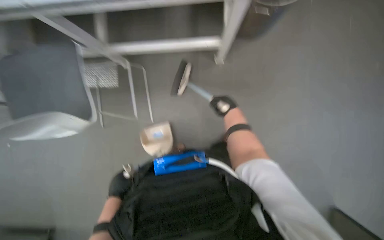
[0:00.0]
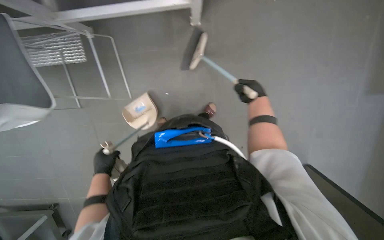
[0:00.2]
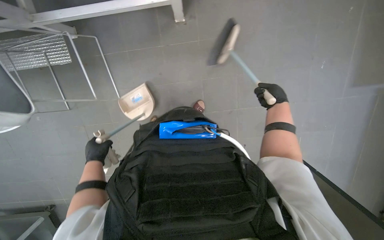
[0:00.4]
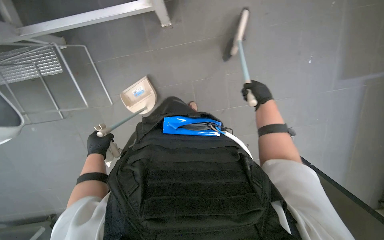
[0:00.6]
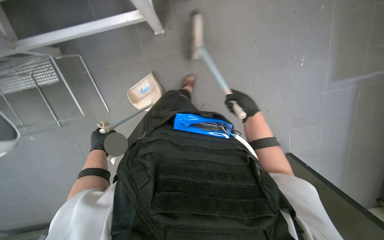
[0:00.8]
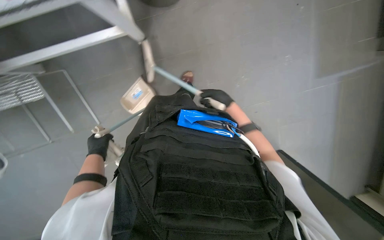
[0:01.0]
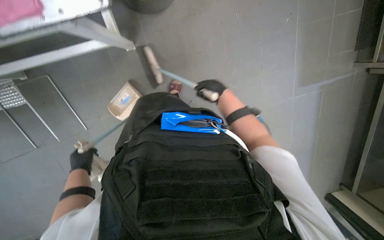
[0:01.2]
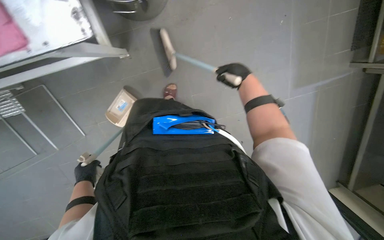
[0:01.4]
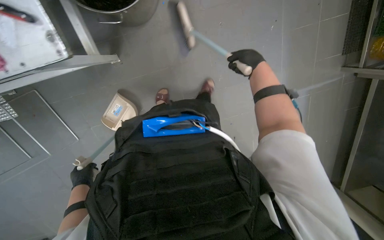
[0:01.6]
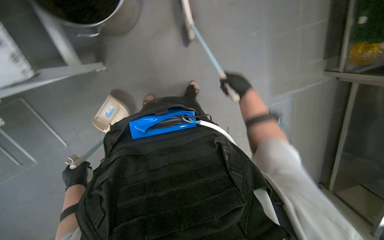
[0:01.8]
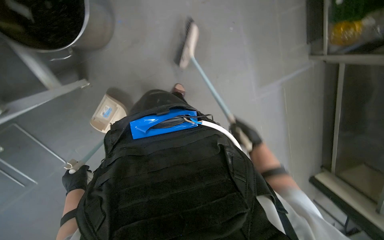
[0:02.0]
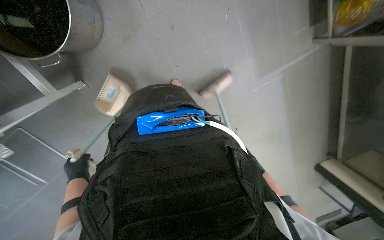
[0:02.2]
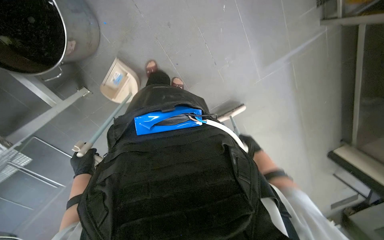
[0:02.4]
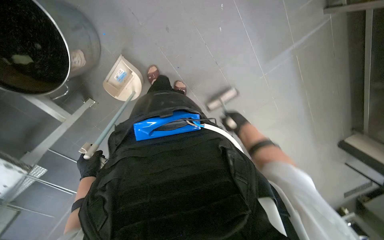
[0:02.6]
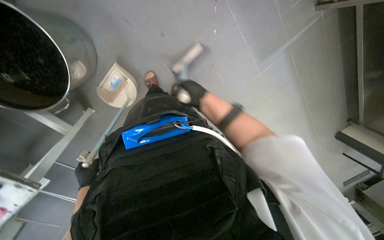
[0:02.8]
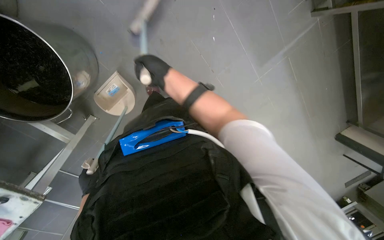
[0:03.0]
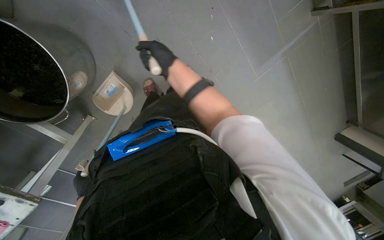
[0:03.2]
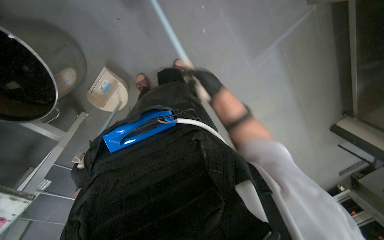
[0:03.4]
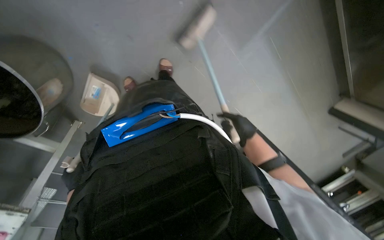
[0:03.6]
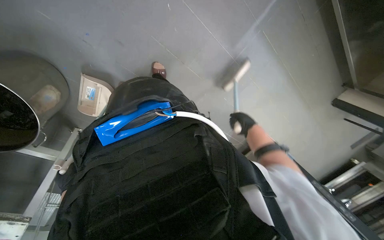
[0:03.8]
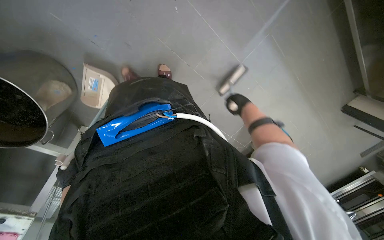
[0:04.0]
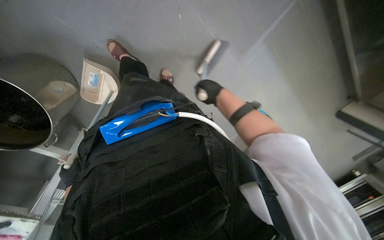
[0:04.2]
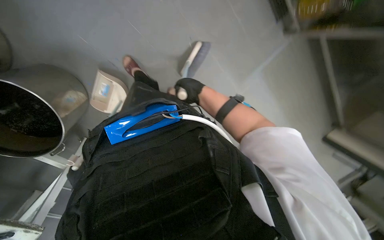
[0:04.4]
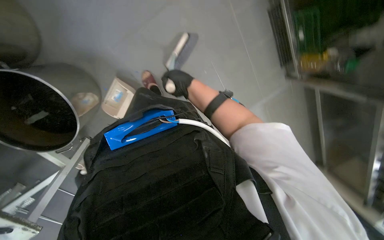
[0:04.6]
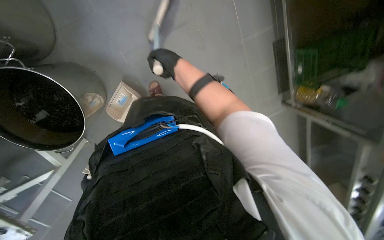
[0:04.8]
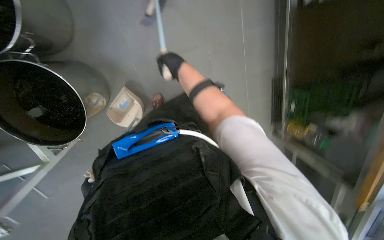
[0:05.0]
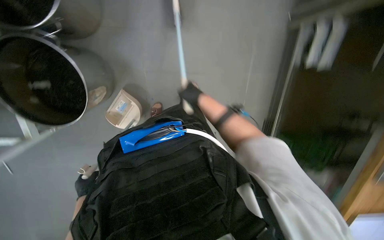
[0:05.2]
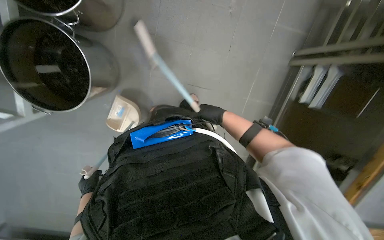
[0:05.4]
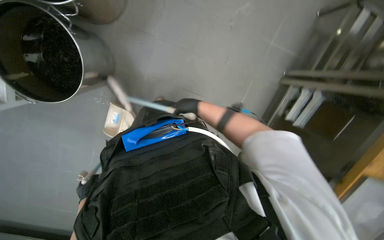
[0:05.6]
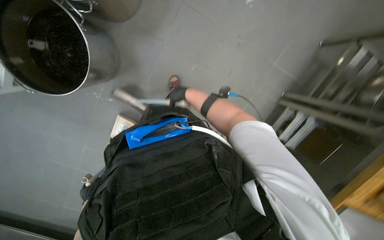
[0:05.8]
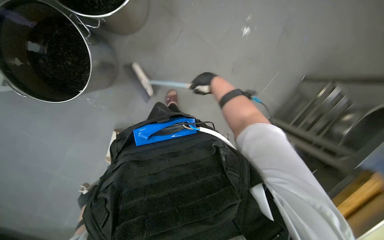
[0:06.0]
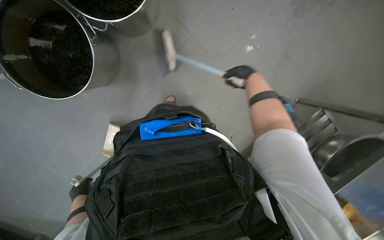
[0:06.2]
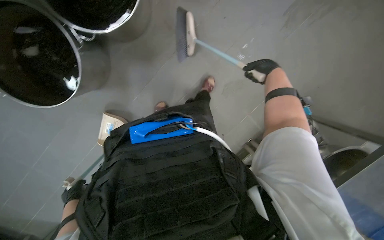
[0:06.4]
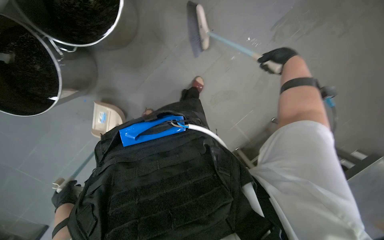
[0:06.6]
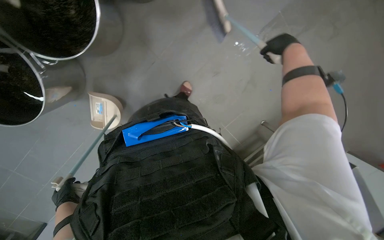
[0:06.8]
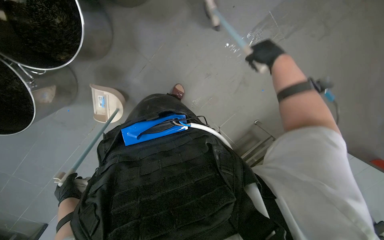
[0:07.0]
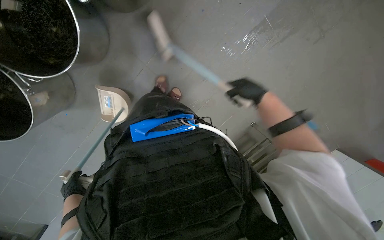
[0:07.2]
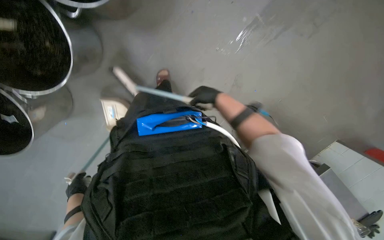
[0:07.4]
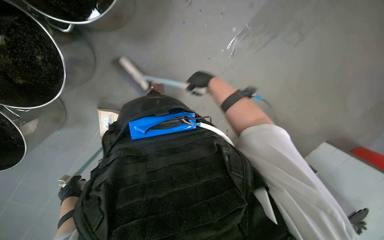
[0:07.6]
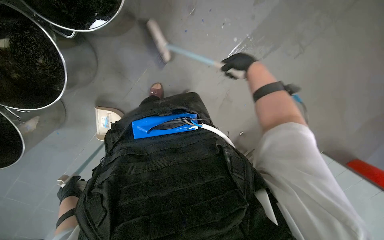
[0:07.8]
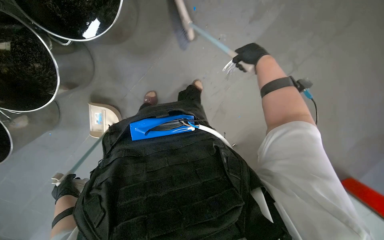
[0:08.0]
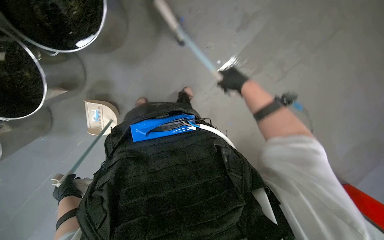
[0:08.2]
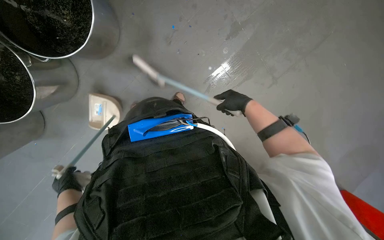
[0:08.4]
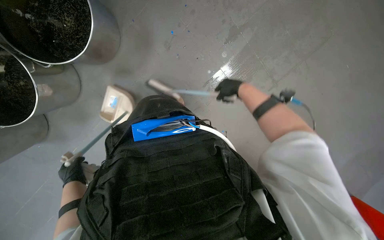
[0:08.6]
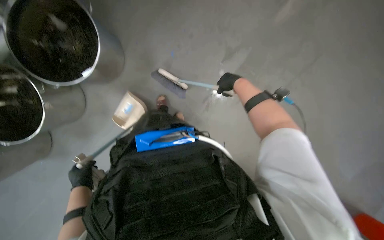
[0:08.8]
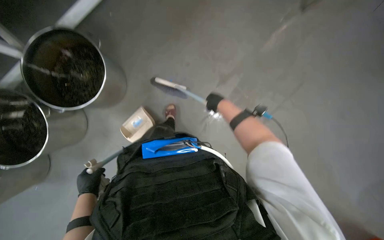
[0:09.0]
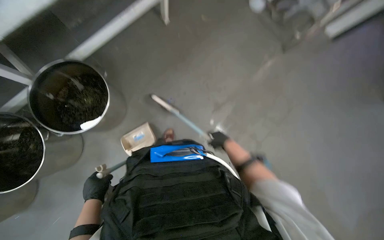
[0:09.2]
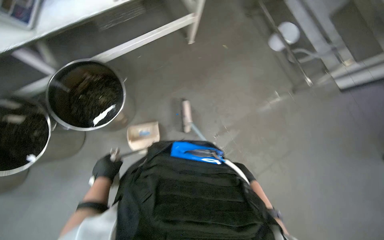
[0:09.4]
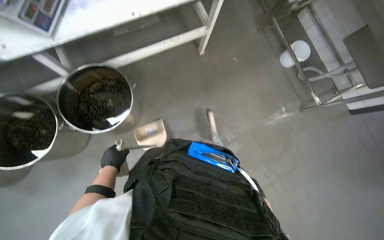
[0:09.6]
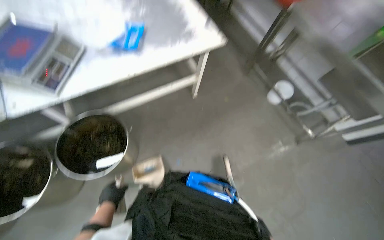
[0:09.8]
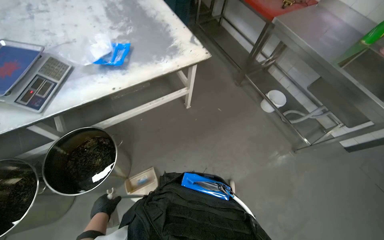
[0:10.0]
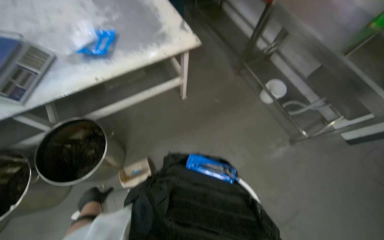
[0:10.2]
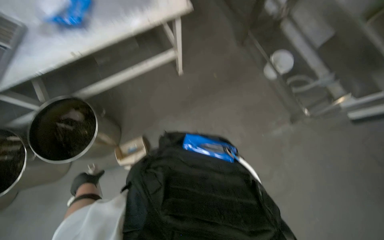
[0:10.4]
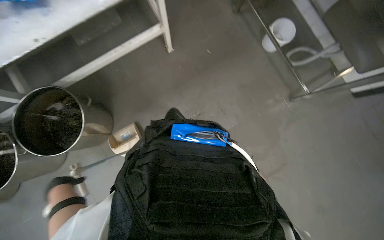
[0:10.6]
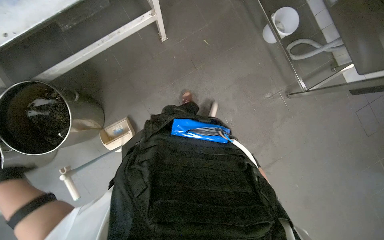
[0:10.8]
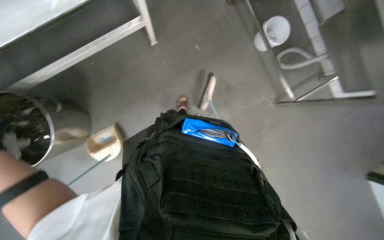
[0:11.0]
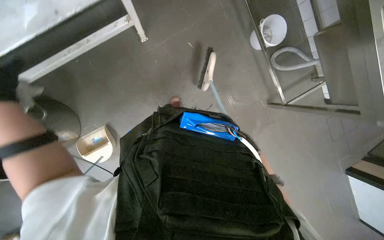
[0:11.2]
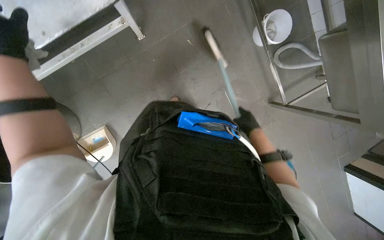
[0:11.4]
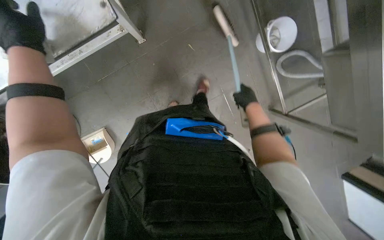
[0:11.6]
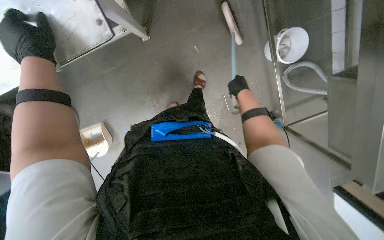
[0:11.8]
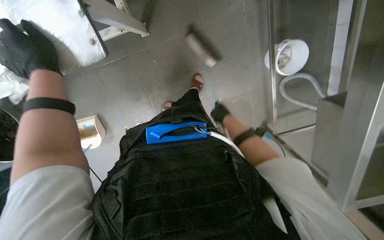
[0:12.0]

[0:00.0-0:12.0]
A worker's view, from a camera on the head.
Job: sweeping floor.
The whole recording: Sweeping kitchen floor. The worker sweeps the kitchen floor with a broom and dustpan.
0:00.0 to 0:01.6: The right hand goes left and right, about 25 cm each way, reversing 2 times, while the left hand travels farther from the camera and to the left by about 20 cm.
0:01.6 to 0:03.0: The right hand travels to the left by roughly 15 cm, and goes down the picture and returns, roughly 40 cm each way.
0:03.0 to 0:04.4: The right hand goes approximately 15 cm to the right.
0:04.4 to 0:06.0: The view pans to the right by roughly 25 degrees. The camera pitches upward, by roughly 30 degrees. The scene turns approximately 65 degrees clockwise in the picture.
0:06.0 to 0:07.6: The right hand reaches roughly 25 cm to the right, then returns.
0:07.6 to 0:09.0: The camera pitches upward, by about 20 degrees. Both hands travel together to the right, about 10 cm.
0:09.0 to 0:10.4: The camera pitches upward, by some 25 degrees.

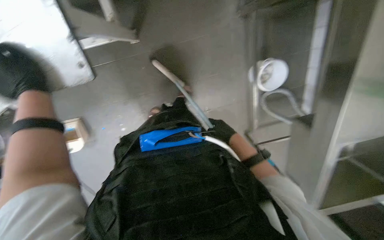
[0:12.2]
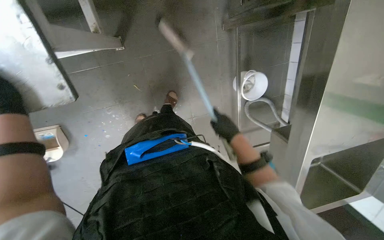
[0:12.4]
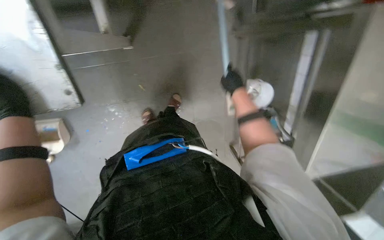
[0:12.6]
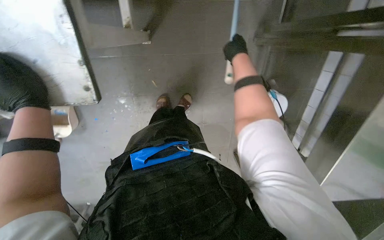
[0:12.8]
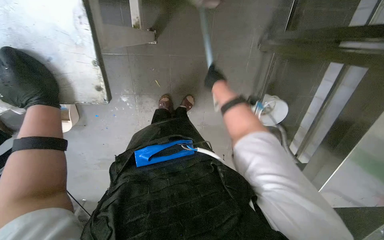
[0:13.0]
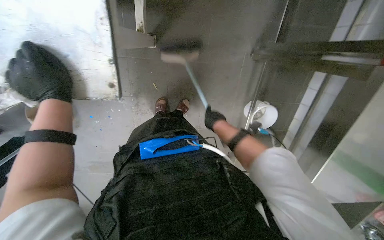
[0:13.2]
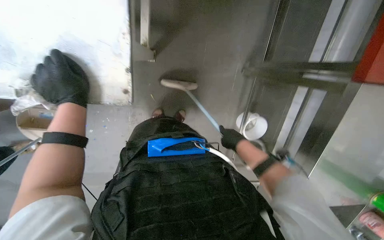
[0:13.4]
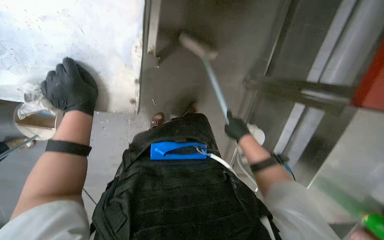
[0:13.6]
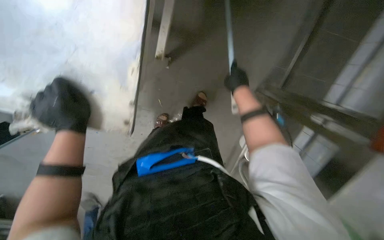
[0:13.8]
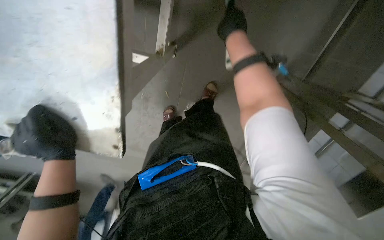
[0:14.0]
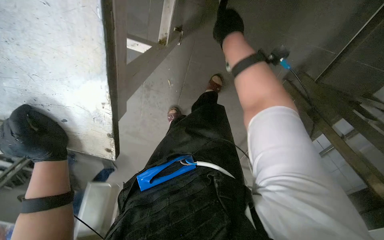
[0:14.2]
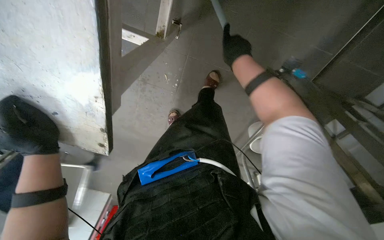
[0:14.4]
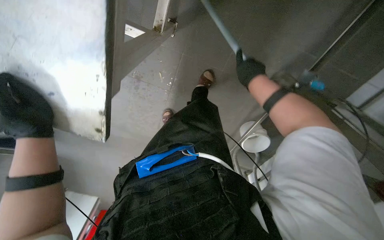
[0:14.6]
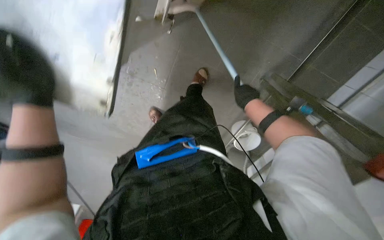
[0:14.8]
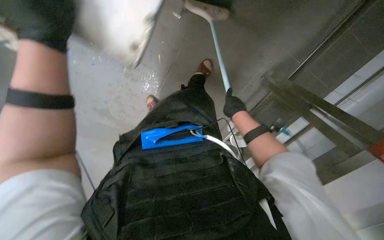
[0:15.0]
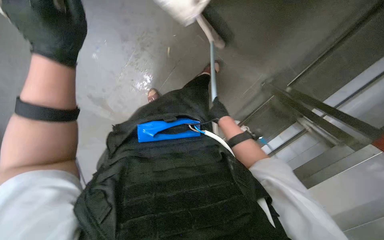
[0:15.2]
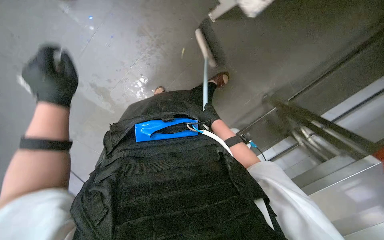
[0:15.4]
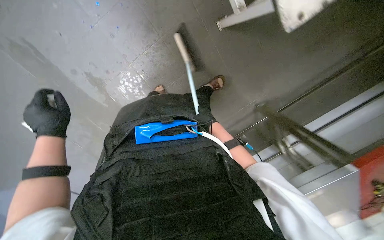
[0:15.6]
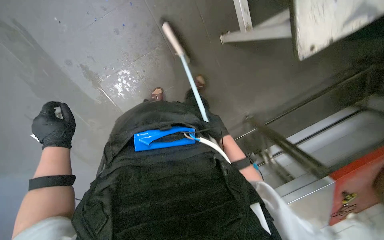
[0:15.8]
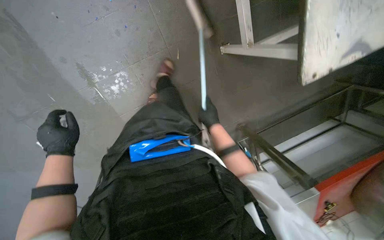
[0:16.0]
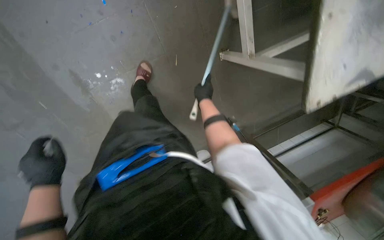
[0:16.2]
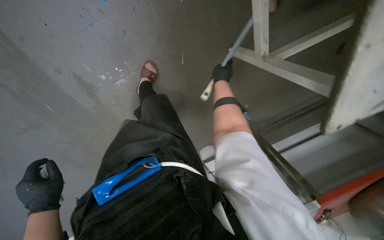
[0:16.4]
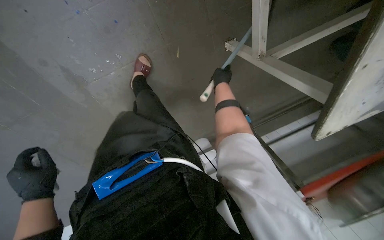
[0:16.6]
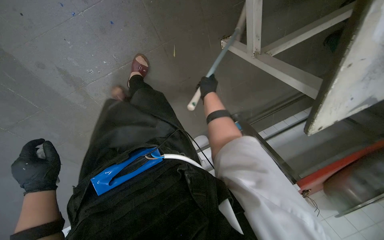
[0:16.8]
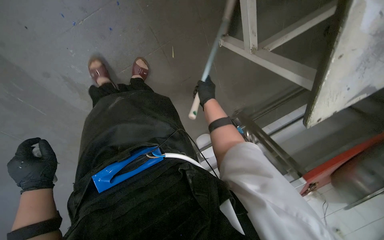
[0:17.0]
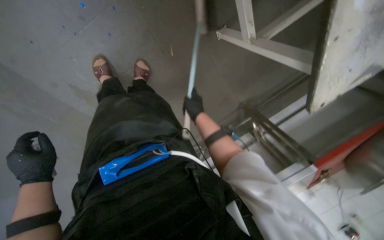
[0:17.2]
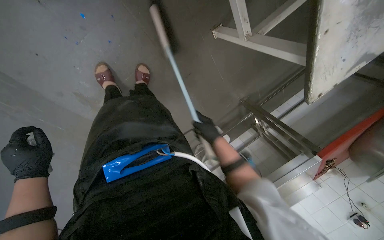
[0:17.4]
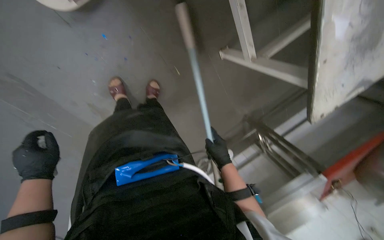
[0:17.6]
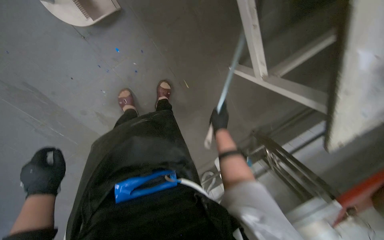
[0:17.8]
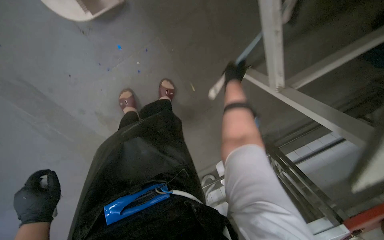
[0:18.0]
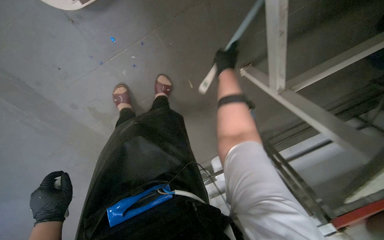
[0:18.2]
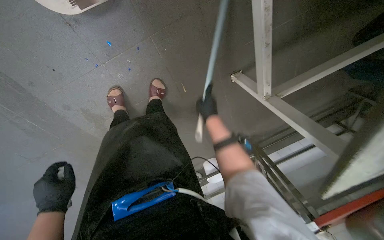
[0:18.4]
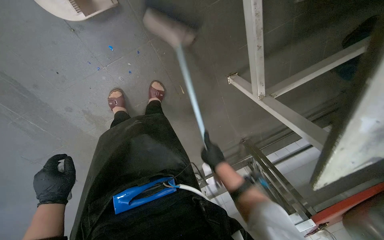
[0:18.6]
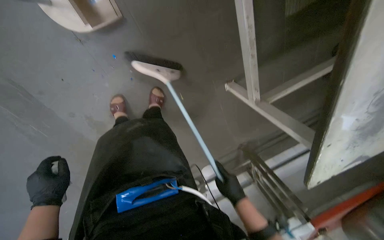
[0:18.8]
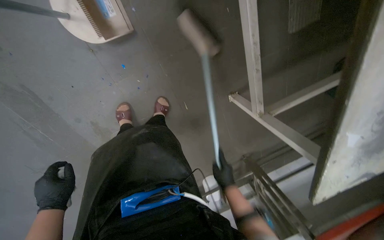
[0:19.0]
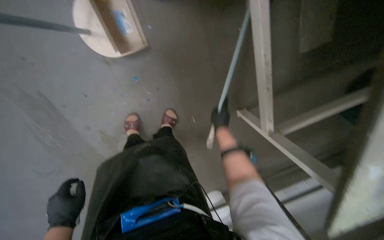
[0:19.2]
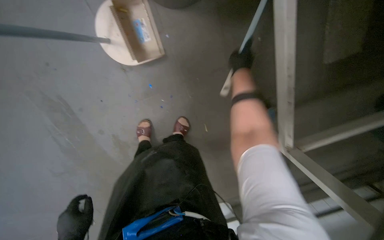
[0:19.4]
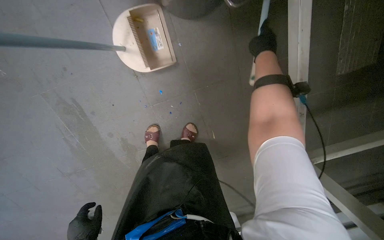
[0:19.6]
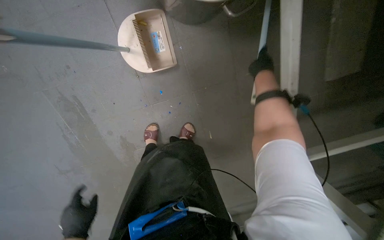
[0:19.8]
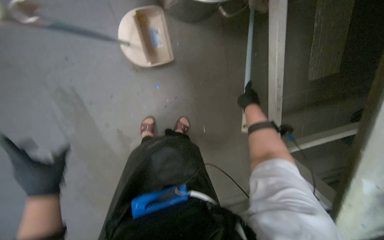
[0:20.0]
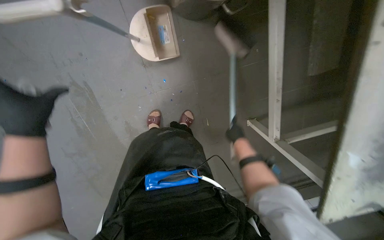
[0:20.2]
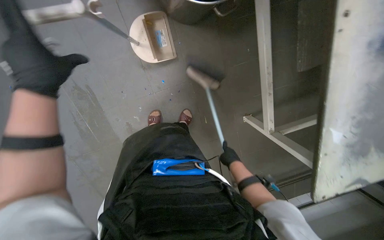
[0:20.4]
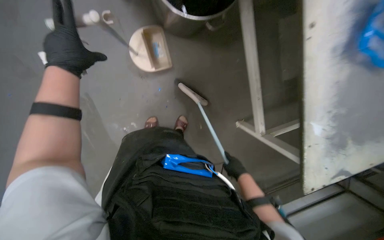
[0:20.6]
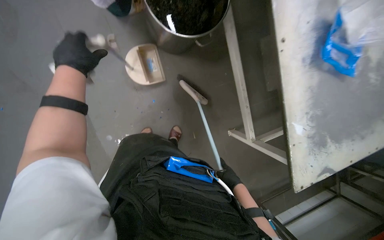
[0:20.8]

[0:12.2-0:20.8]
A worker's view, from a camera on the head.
Job: sweeping floor.
The whole recording: Sweeping kitchen floor. The worker sweeps the kitchen floor with a broom and dustpan.
0:12.2 to 0:13.6: The right hand shifts roughly 25 cm nearer to the camera, and travels up the picture and back again, approximately 35 cm each way.
0:13.6 to 0:15.0: The camera pitches downward, by approximately 15 degrees. The right hand moves approximately 50 cm up the picture and comes back.
0:15.0 to 0:16.6: The view swings approximately 15 degrees to the right. The right hand travels up the picture by roughly 30 cm. Meanwhile the left hand goes roughly 35 cm down the picture, to the left and farther from the camera.
0:16.6 to 0:18.0: The right hand goes approximately 10 cm nearer to the camera, and moves some 30 cm down the picture and comes back.
0:18.0 to 0:19.4: The right hand swings up and down the picture, approximately 50 cm each way, with 2 reversals.
0:19.4 to 0:20.8: The wearer moves some 40 cm. The view tilts about 15 degrees upward.
